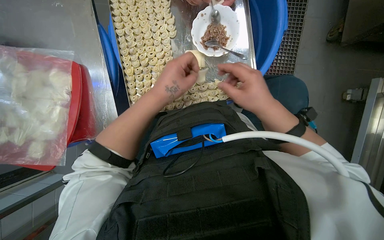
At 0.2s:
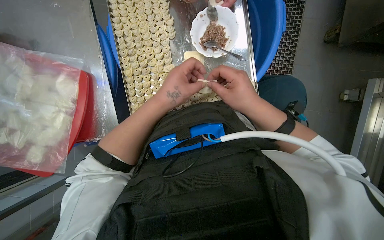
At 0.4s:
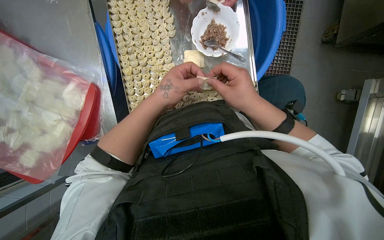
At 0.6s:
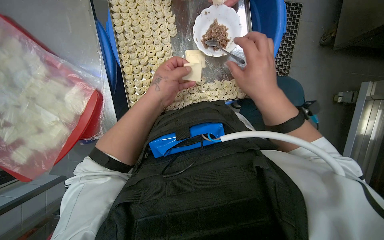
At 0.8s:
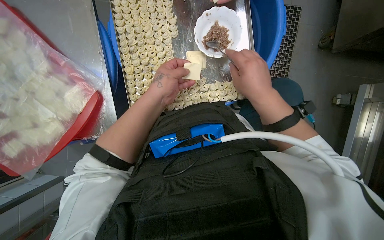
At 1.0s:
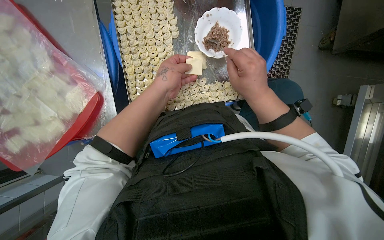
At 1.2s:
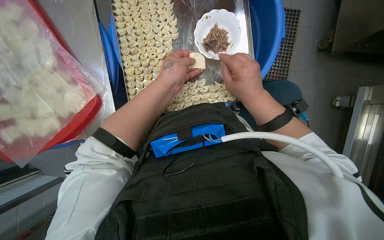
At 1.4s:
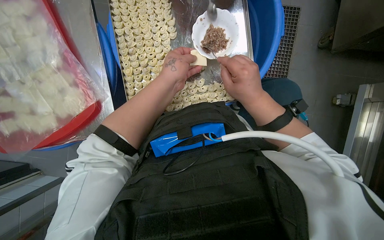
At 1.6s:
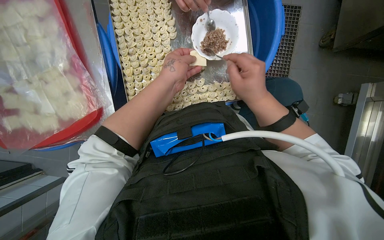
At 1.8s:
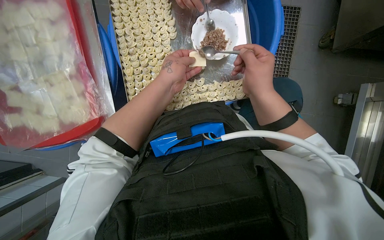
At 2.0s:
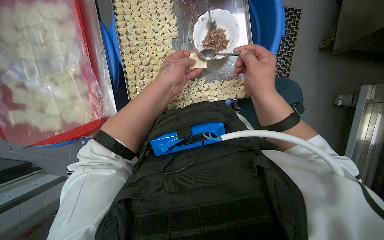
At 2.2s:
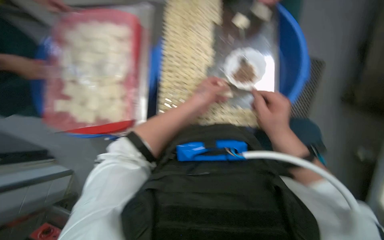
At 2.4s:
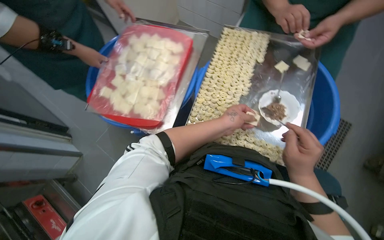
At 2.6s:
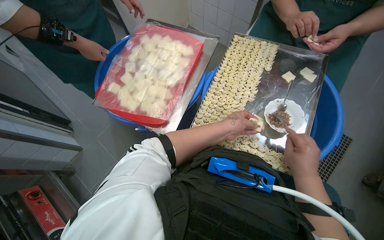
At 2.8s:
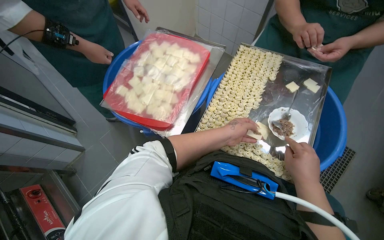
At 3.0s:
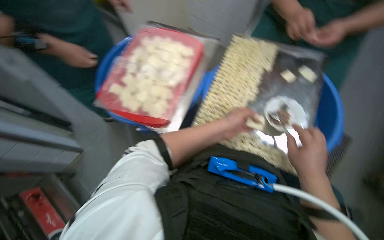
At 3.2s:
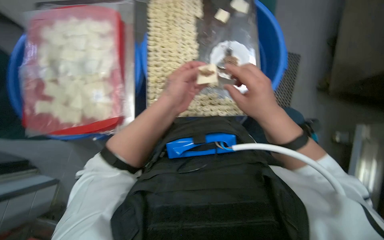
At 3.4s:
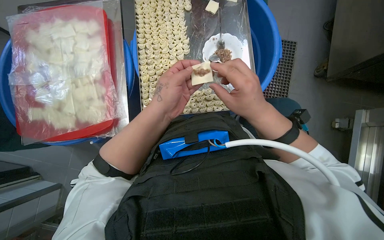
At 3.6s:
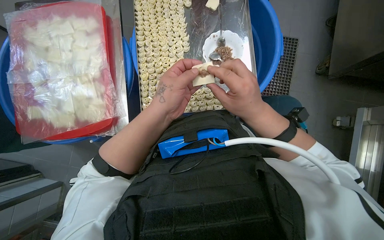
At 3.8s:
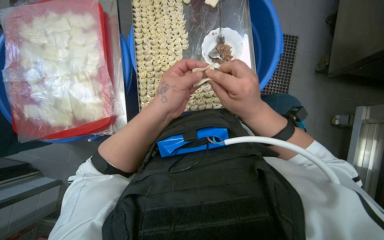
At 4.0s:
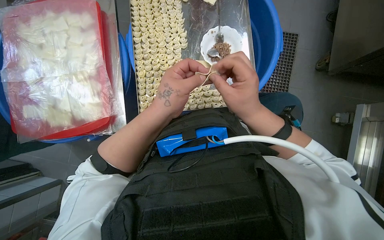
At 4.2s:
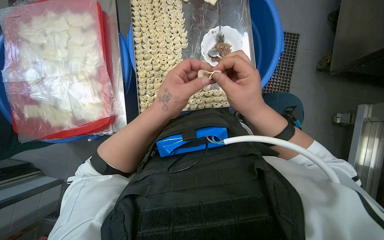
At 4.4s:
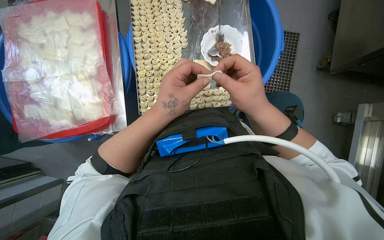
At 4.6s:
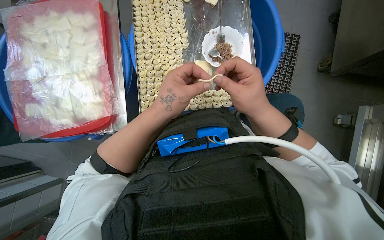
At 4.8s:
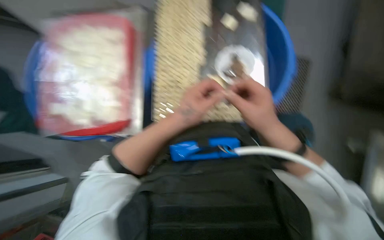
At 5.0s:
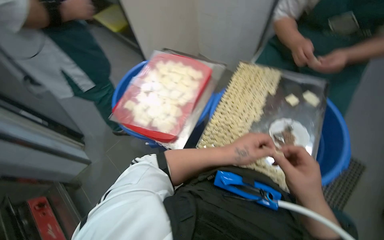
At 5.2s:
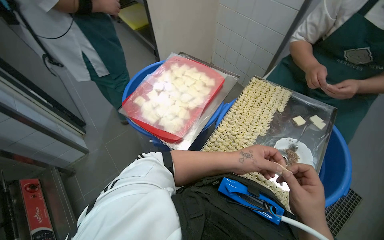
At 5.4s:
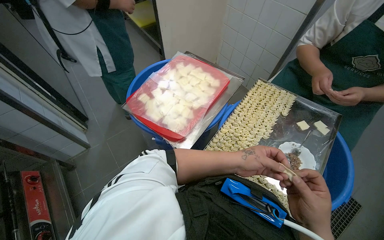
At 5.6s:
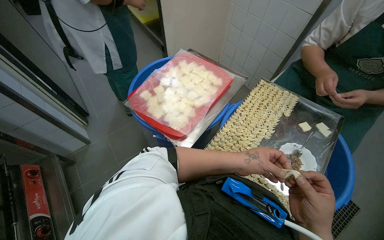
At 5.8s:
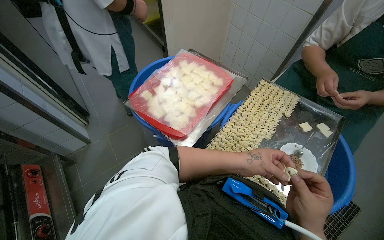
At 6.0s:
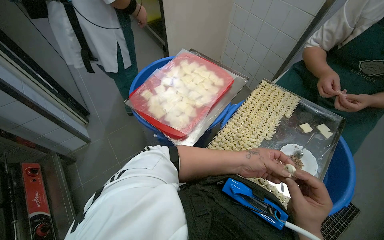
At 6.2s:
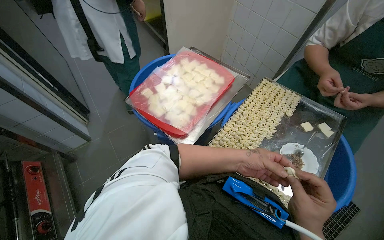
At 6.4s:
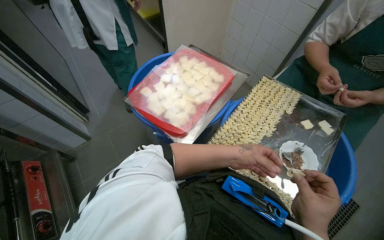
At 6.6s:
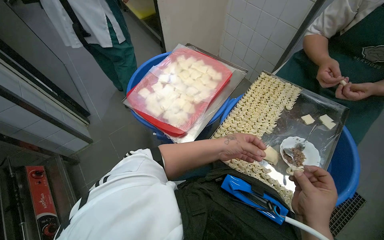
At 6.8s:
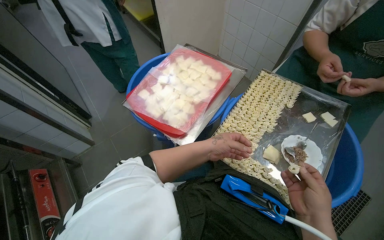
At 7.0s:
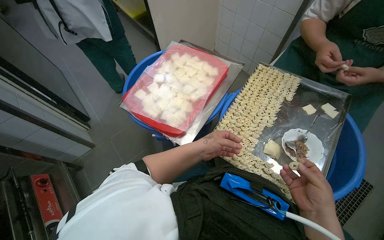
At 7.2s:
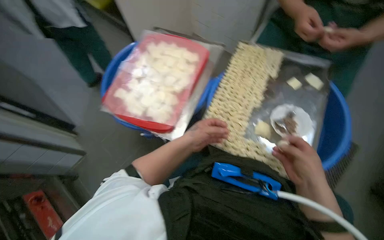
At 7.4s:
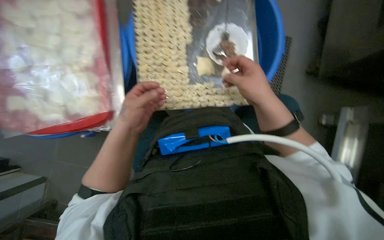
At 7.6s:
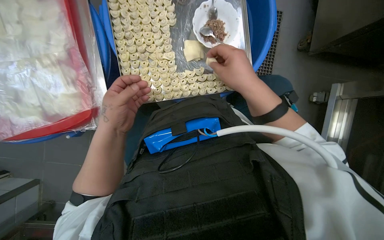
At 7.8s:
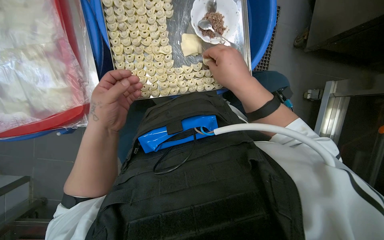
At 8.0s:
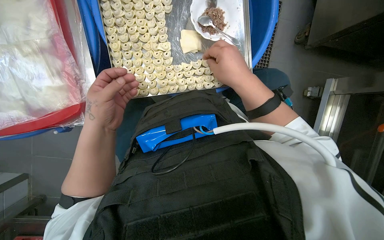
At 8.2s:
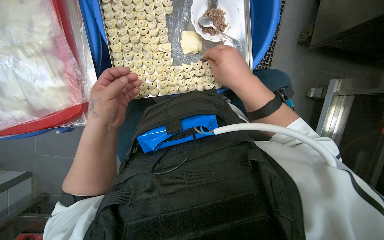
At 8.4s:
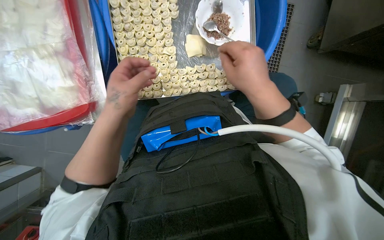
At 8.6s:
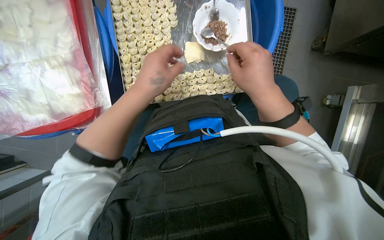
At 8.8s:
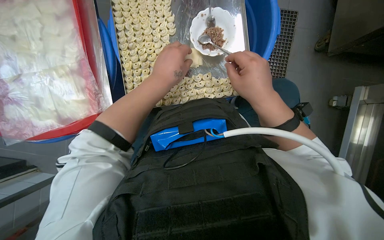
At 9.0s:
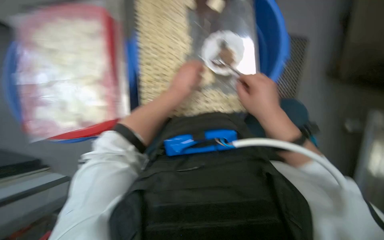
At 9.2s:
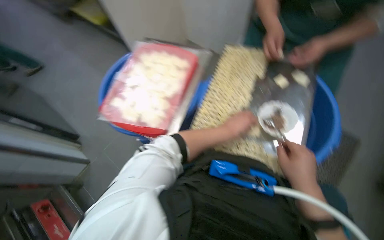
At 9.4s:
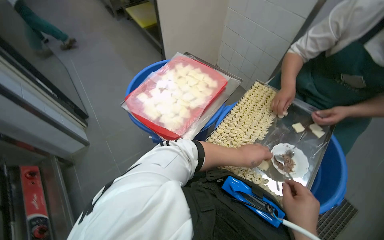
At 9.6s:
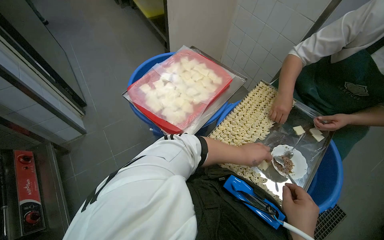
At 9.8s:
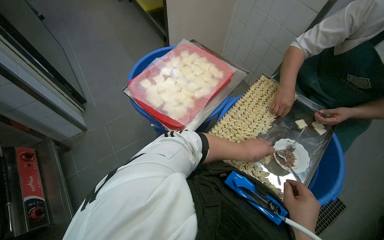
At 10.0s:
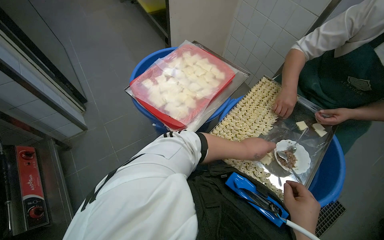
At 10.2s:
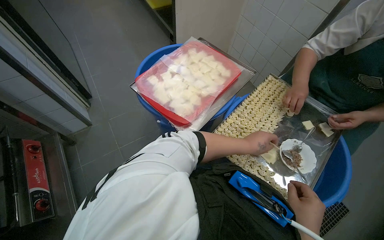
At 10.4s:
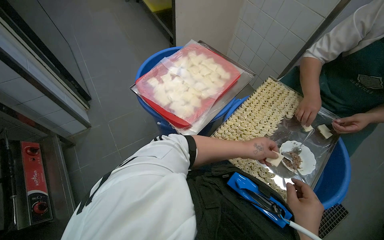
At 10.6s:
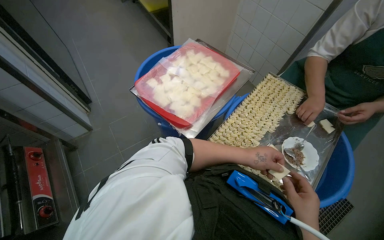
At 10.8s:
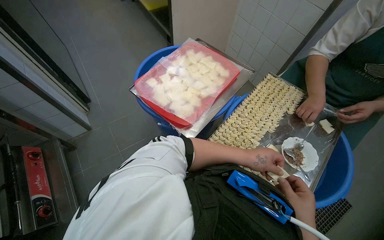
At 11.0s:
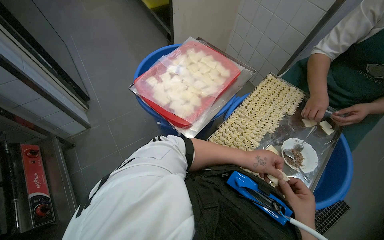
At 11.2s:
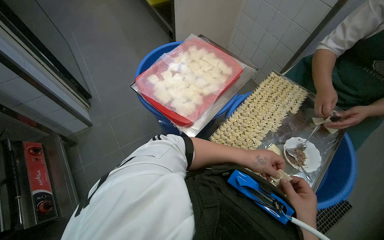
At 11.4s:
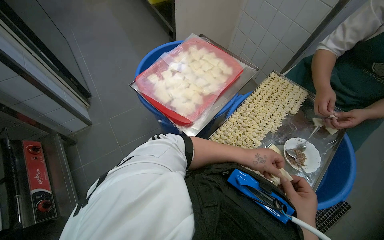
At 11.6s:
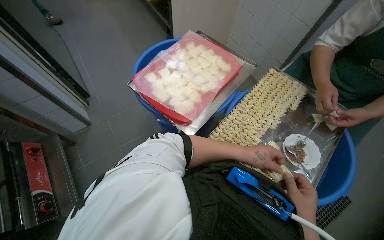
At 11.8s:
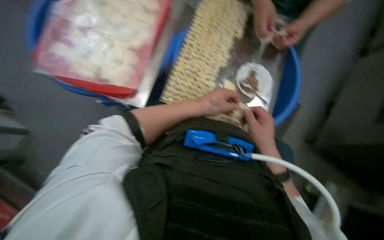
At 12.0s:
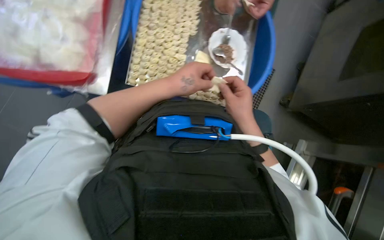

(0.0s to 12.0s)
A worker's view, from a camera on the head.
Job: preparing food.
The whole recording: Filling dough pieces with meat. The worker continues to fill dough pieces with meat and shape them before placing them on a tray.
0.0s - 1.6s: The hands work in one place, with small movements.
1.6s - 3.0s: The camera pitches upward, by approximately 20 degrees. Everything in view rotates approximately 35 degrees clockwise.
3.0s - 4.4s: The camera pitches downward, by approximately 15 degrees. The scene turns roughly 30 degrees counterclockwise in the picture.
4.4s - 6.0s: The head rotates approximately 45 degrees to the left. The wearer looks about 20 degrees further upward.
6.0s - 7.6s: The head turns to the right by roughly 50 degrees. The camera pitches downward, by approximately 30 degrees.
7.6s - 9.0s: The left hand travels up the picture and to the right by about 15 cm.
9.0s - 10.4s: The wearer looks about 55 degrees further to the left. The view tips upward by about 20 degrees.
10.4s - 12.0s: The wearer's head swings roughly 40 degrees to the right. The wearer looks about 30 degrees further downward.

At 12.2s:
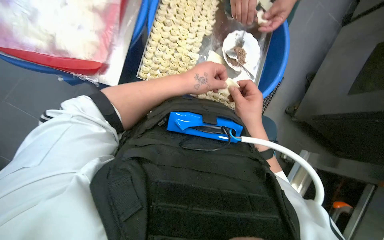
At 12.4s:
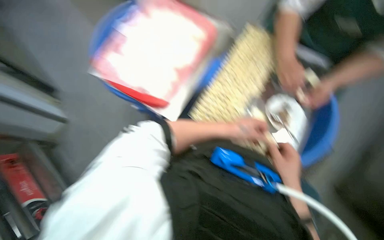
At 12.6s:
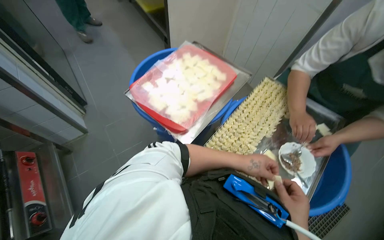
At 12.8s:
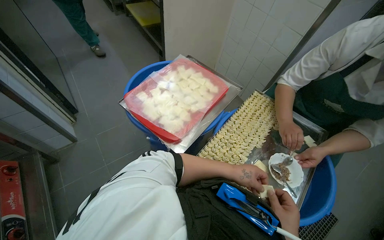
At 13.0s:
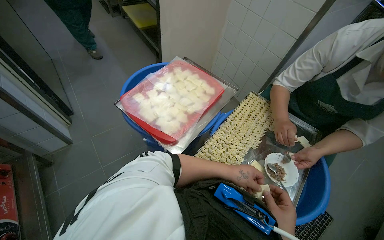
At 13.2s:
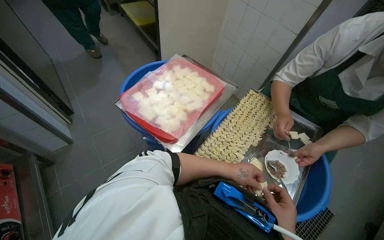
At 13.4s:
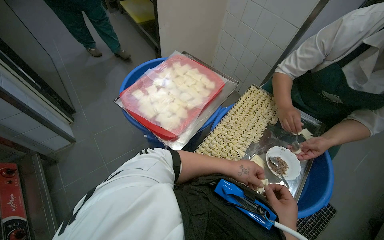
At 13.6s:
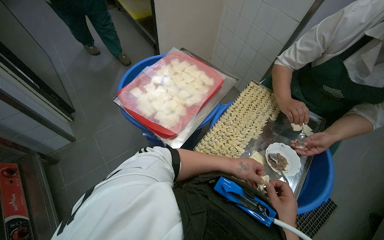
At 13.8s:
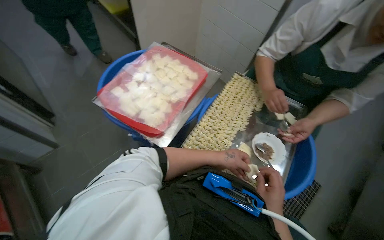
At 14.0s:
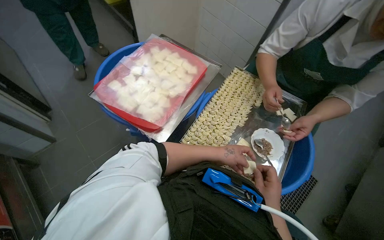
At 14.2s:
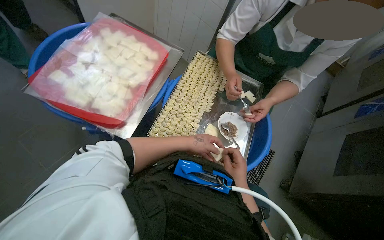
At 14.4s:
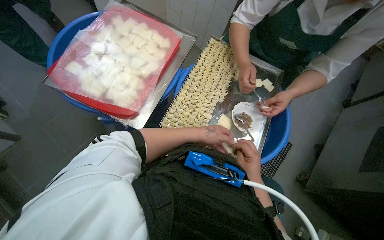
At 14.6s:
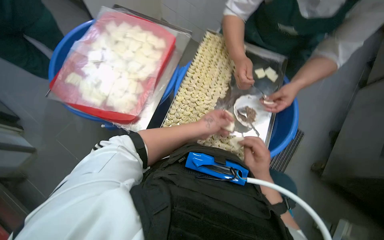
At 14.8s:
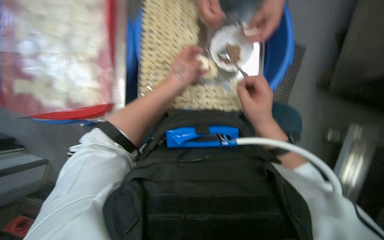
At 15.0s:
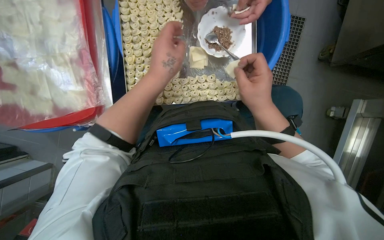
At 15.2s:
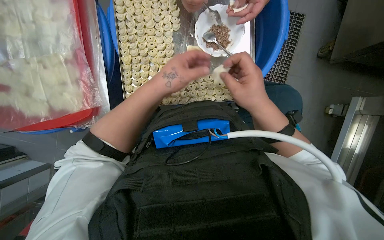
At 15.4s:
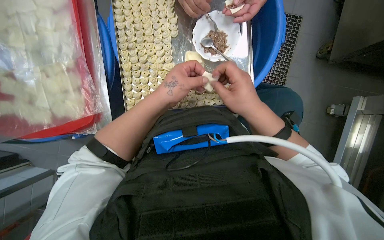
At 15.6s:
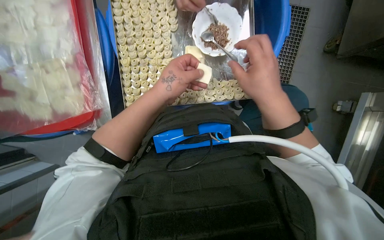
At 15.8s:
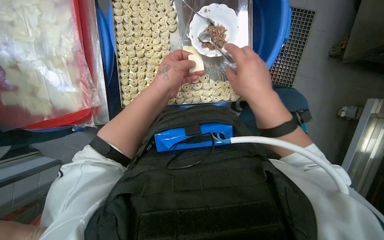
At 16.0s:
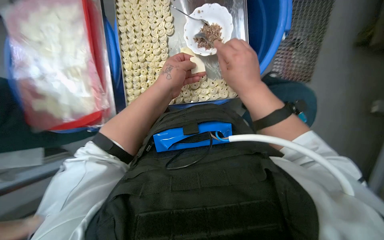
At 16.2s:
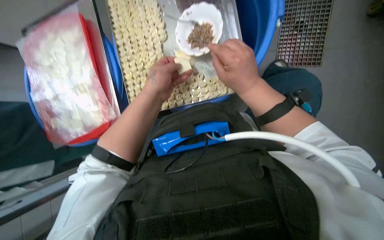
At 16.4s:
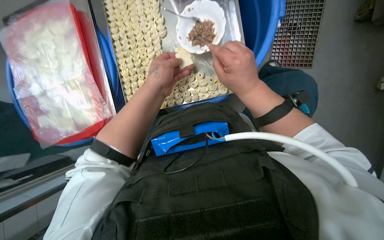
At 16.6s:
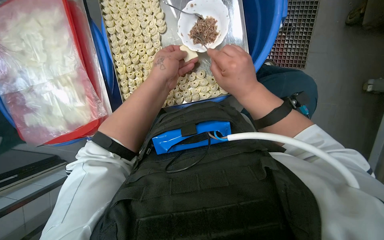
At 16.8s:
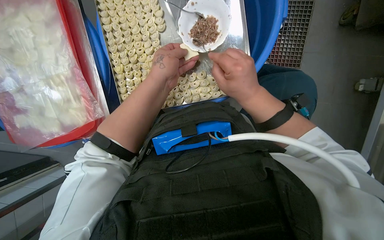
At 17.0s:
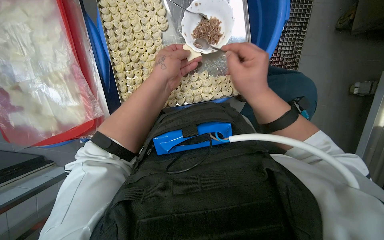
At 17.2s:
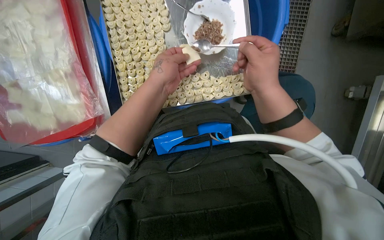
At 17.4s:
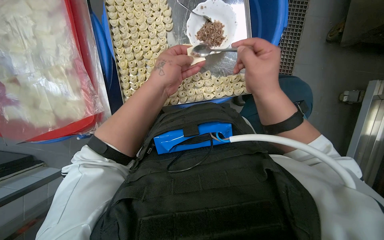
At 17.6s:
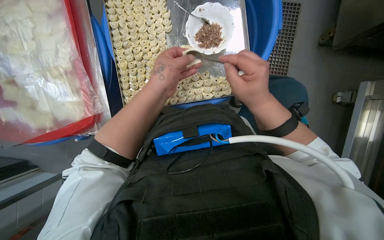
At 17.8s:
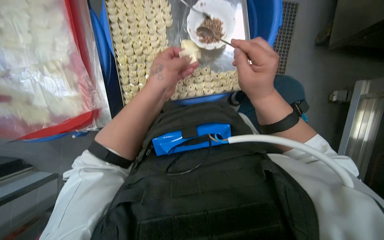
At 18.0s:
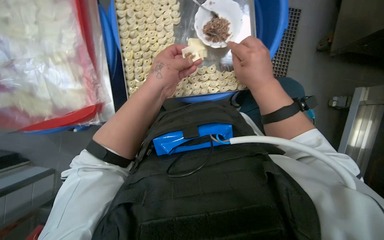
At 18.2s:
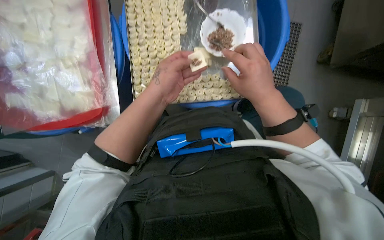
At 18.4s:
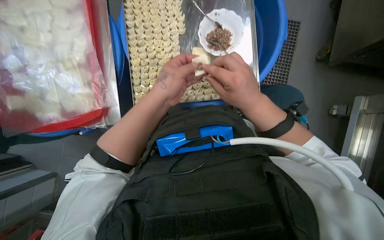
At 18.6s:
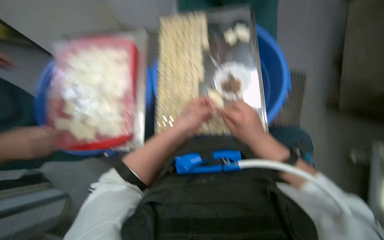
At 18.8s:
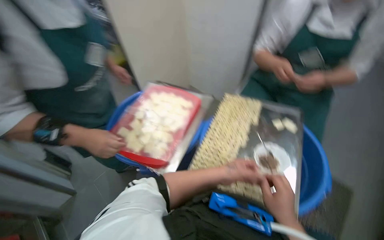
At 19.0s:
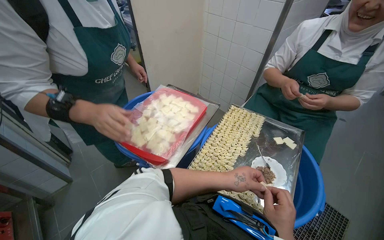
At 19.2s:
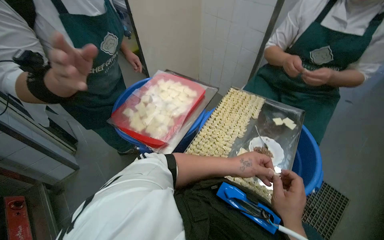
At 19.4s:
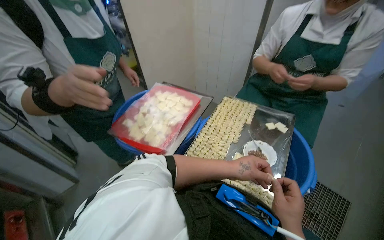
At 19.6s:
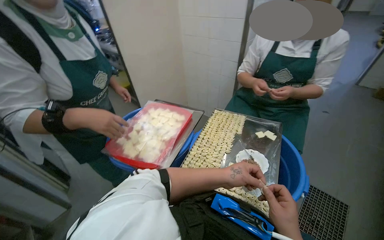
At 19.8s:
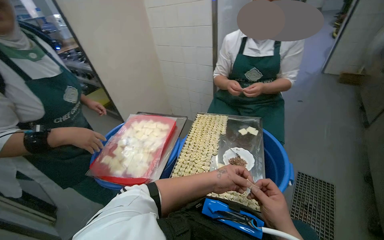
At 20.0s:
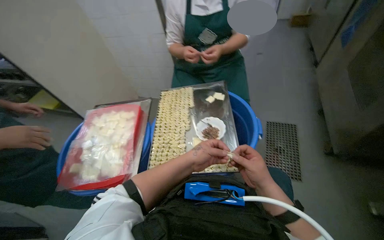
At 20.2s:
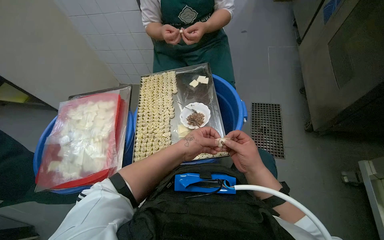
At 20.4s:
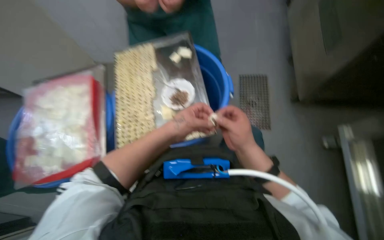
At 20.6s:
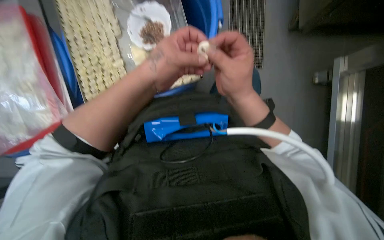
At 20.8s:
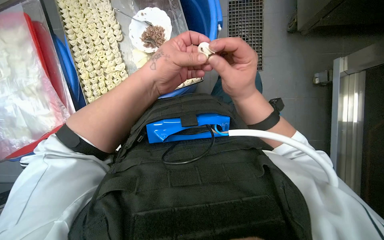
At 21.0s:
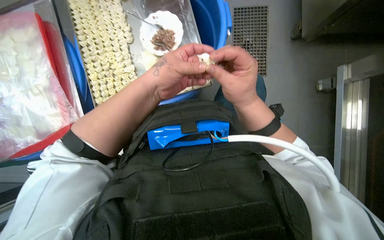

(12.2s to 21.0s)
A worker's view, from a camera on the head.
Job: preparing food.
The whole recording: Filling dough pieces with meat. The worker continues to fill dough pieces with meat and shape them before placing them on a tray.
12.2s - 13.6s: The wearer looks about 25 degrees further to the left. The wearer looks approximately 30 degrees further upward.
13.6s - 15.2s: The wearer looks roughly 35 degrees further downward. Everything in view rotates roughly 40 degrees counterclockwise.
15.2s - 18.0s: The hands are busy where they are.
18.0s - 19.6s: The wearer's head swings approximately 35 degrees to the left. The view tips upward by approximately 50 degrees.
19.6s - 21.0s: The head turns to the right by about 45 degrees. The view tilts some 40 degrees downward.
